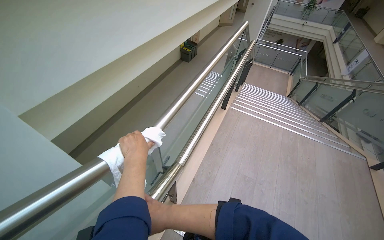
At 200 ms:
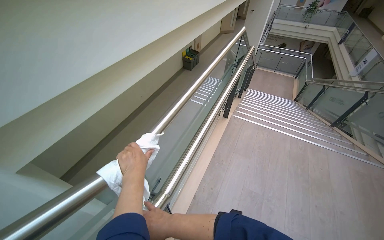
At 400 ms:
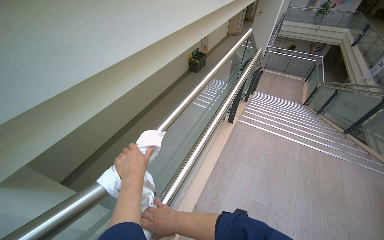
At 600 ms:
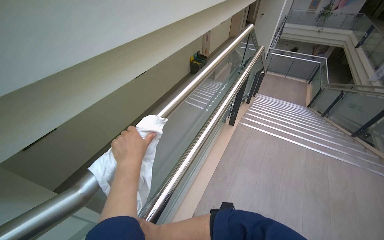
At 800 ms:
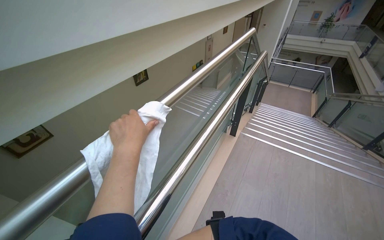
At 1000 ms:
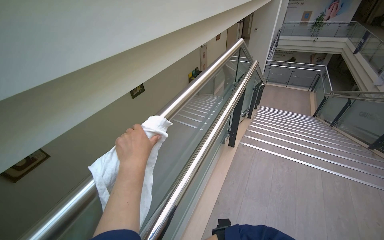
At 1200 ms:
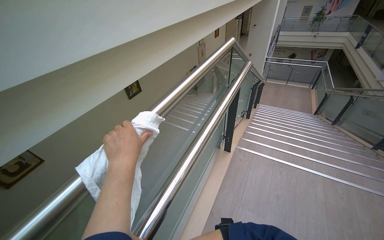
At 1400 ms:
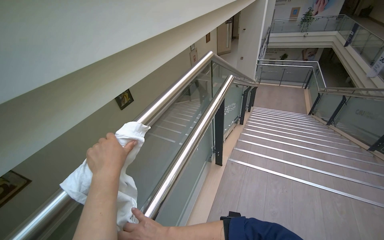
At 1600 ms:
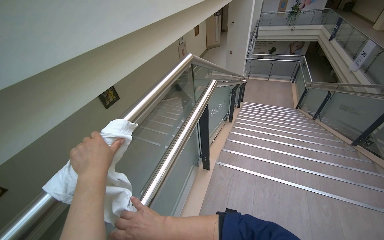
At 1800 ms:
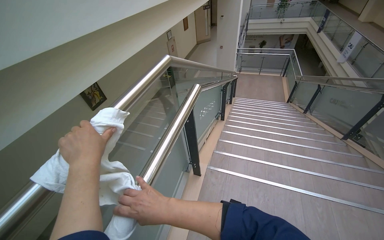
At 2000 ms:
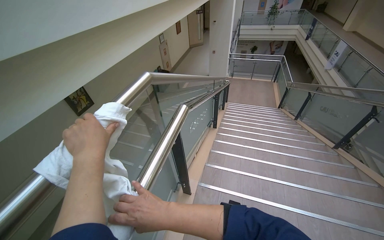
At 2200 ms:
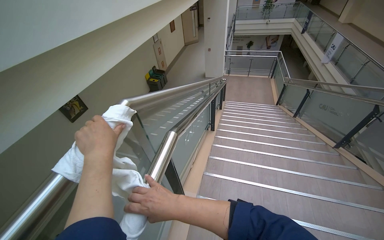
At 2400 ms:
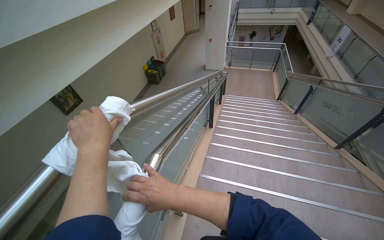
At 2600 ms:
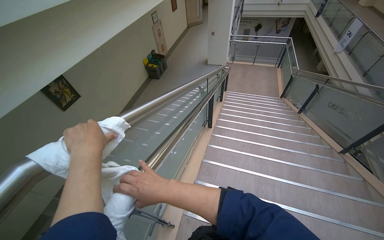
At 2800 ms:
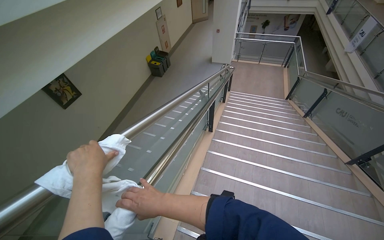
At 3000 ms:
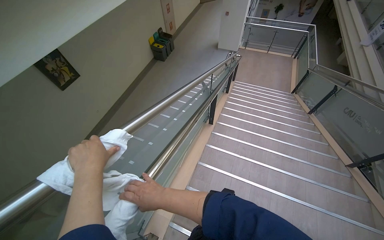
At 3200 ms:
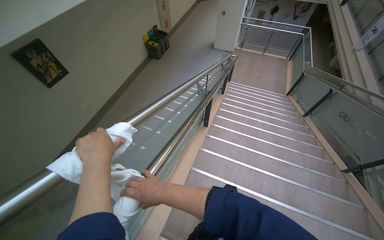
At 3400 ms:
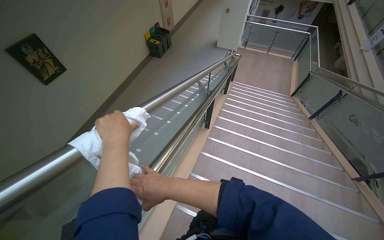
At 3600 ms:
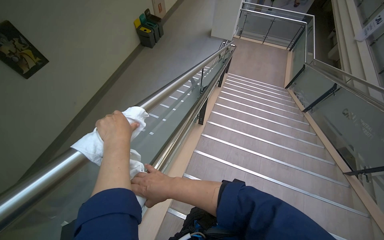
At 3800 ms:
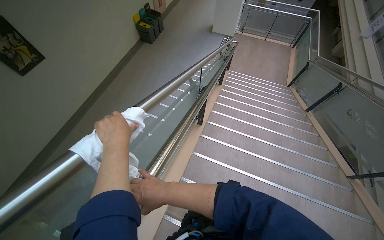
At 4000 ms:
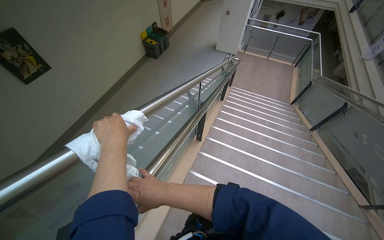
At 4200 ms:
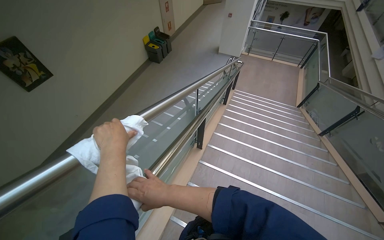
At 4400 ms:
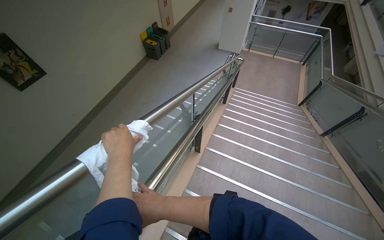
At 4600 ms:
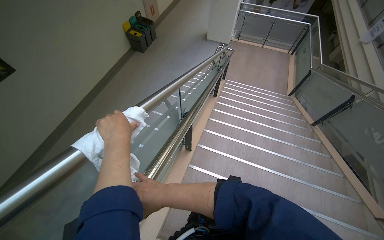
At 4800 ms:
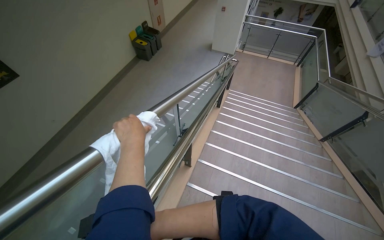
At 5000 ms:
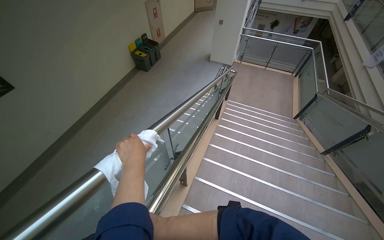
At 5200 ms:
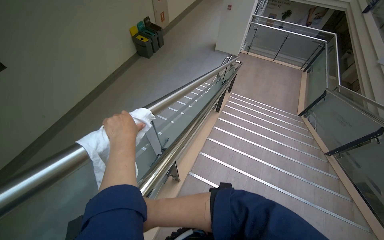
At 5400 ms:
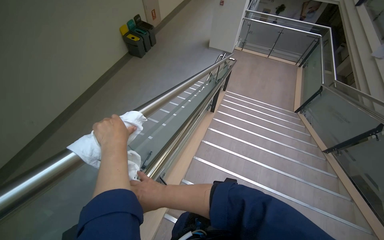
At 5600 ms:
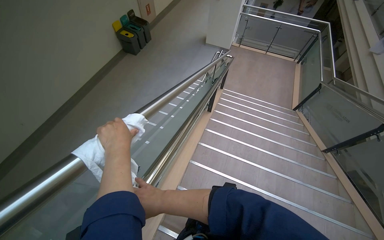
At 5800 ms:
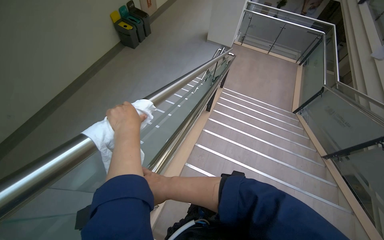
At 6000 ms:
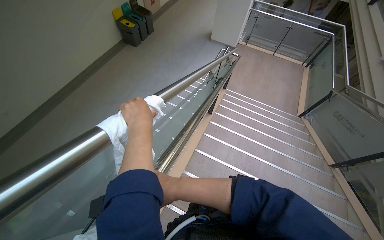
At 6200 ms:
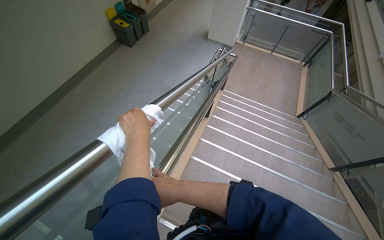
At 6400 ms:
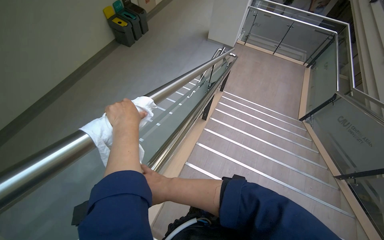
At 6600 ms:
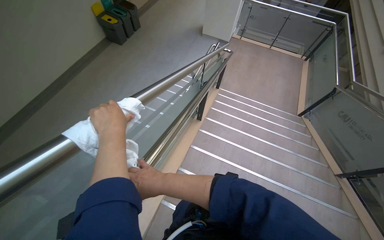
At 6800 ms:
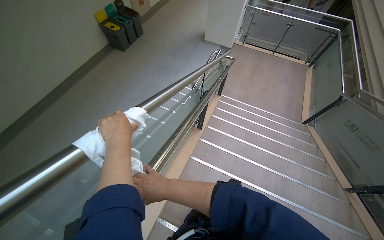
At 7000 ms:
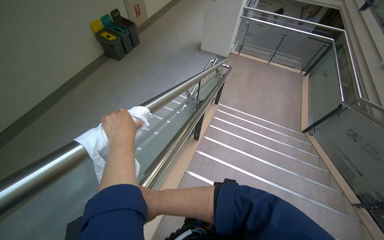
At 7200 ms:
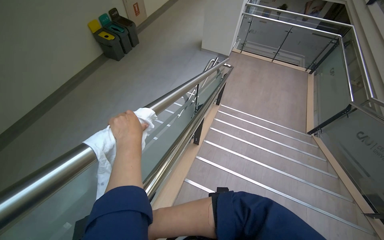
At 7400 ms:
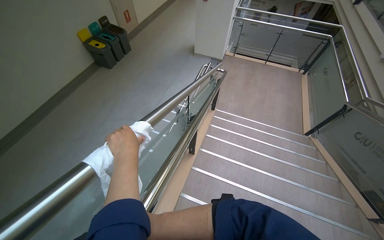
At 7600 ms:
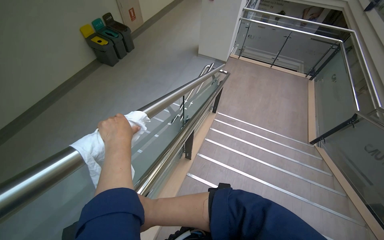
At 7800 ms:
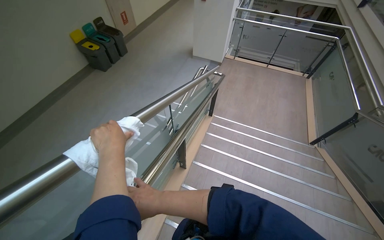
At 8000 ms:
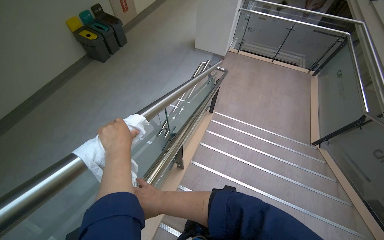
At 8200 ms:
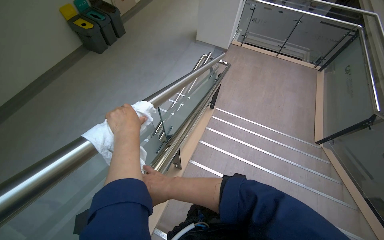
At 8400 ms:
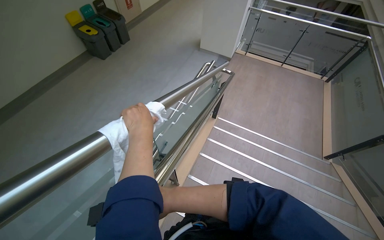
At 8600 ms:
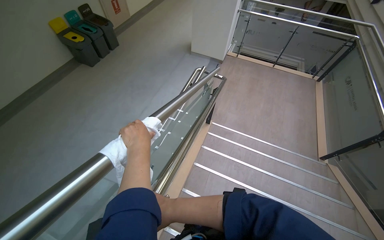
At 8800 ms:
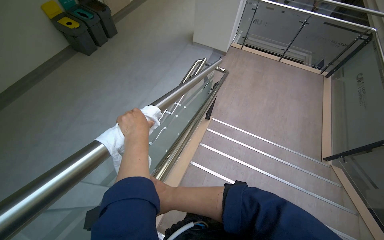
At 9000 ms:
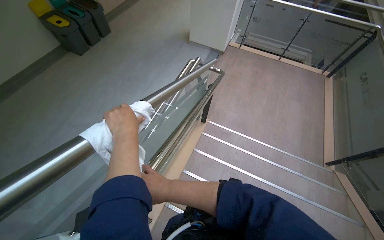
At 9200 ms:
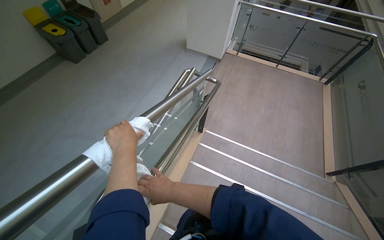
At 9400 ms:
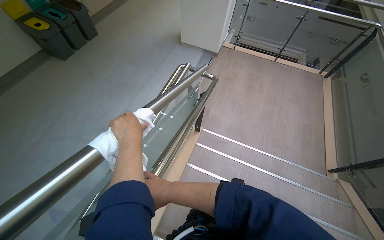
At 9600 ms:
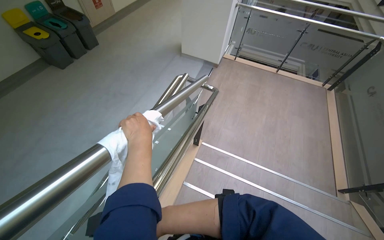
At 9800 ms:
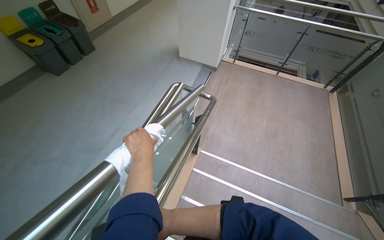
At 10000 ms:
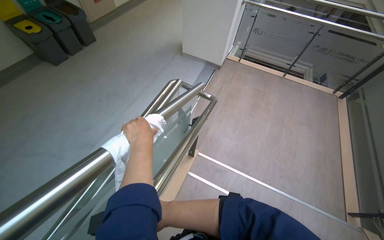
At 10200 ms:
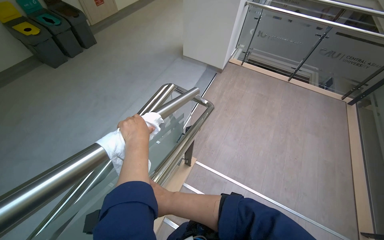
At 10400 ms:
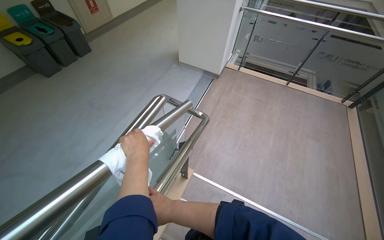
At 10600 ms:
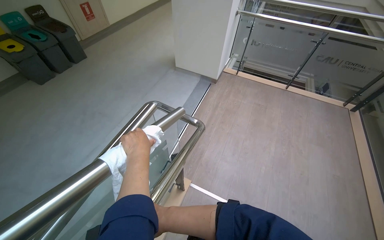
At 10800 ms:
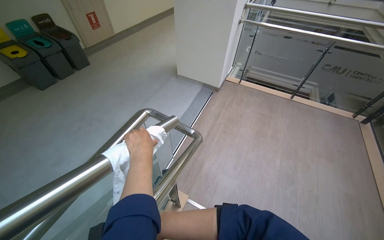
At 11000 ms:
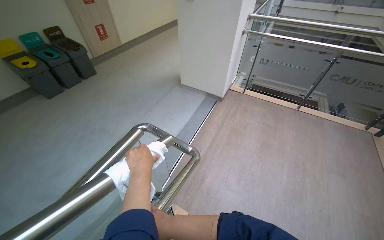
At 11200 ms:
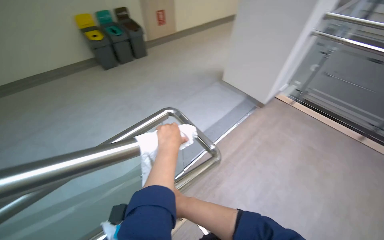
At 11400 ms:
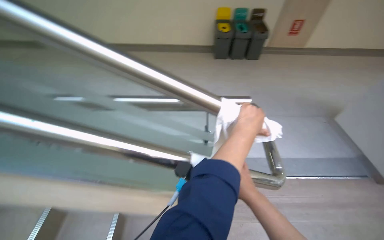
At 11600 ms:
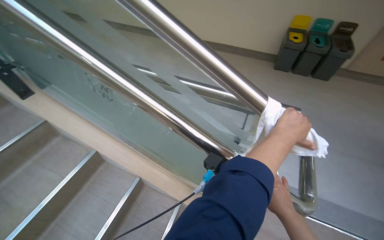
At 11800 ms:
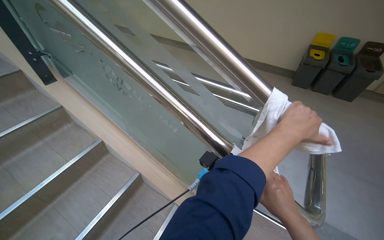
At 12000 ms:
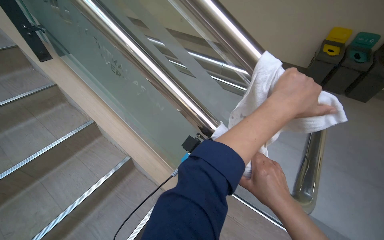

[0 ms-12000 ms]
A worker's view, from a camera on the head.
Job: wiping surfaces.
The whole recording: Wiping staircase handrails. The worker wipes the metal handrails of the staircase with a white cloth.
0 ms to 1600 ms: The head travels roughly 90 cm.
1600 ms to 3000 ms: The wearer moves approximately 1 m. The camera pitches downward, by roughly 15 degrees.
3000 ms to 4400 ms: The camera travels approximately 70 cm.
4400 ms to 6000 ms: The camera travels roughly 90 cm.
6000 ms to 7600 ms: The head travels about 90 cm.
7600 ms to 9000 ms: The head travels roughly 70 cm.
9000 ms to 10400 ms: The wearer moves about 80 cm.
10400 ms to 12000 ms: The wearer moves about 60 cm. The wearer looks roughly 100 degrees further to the left.

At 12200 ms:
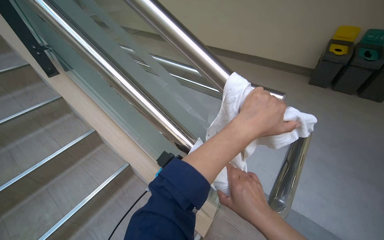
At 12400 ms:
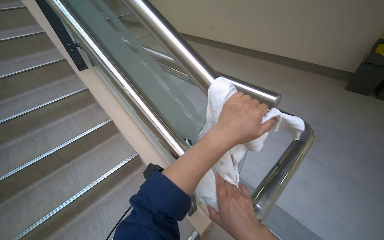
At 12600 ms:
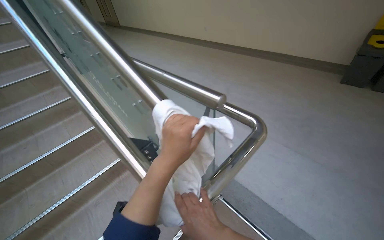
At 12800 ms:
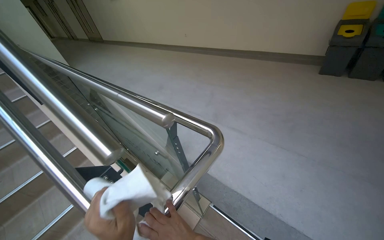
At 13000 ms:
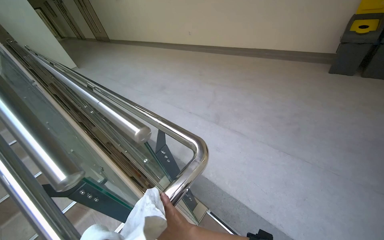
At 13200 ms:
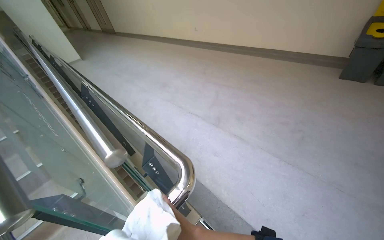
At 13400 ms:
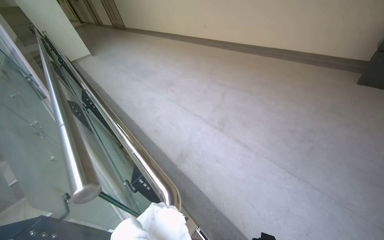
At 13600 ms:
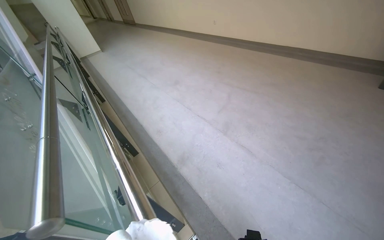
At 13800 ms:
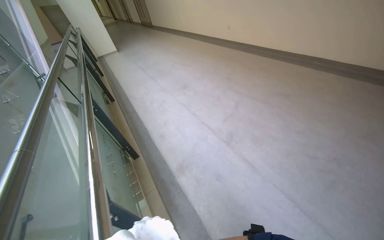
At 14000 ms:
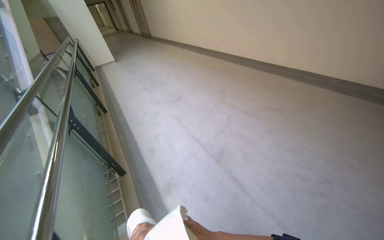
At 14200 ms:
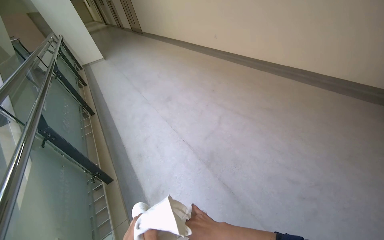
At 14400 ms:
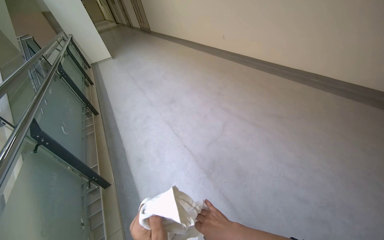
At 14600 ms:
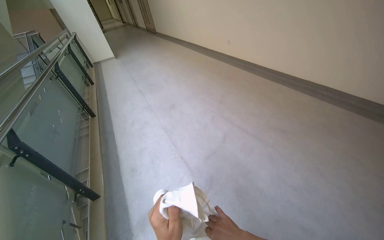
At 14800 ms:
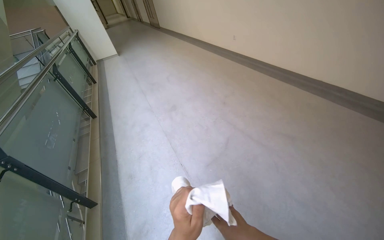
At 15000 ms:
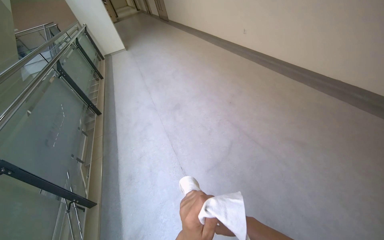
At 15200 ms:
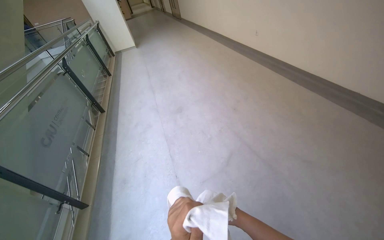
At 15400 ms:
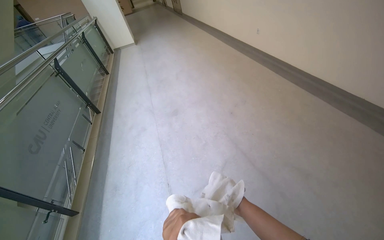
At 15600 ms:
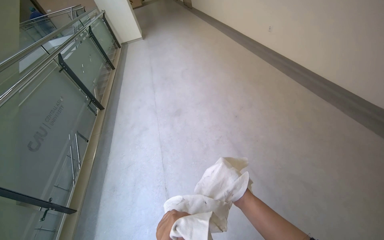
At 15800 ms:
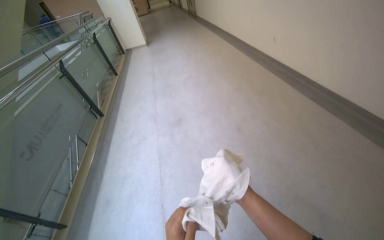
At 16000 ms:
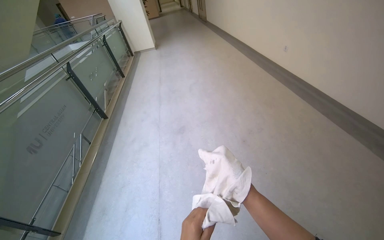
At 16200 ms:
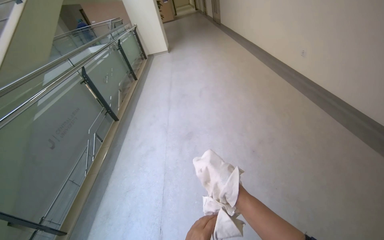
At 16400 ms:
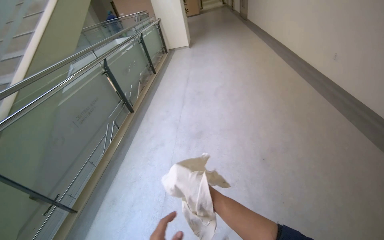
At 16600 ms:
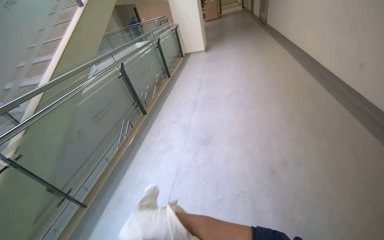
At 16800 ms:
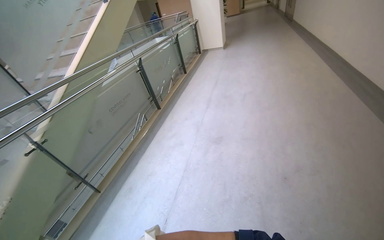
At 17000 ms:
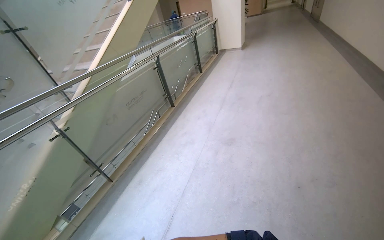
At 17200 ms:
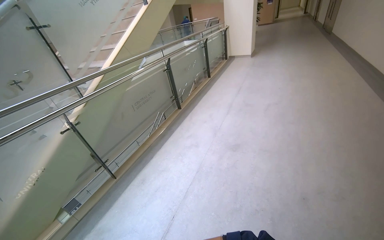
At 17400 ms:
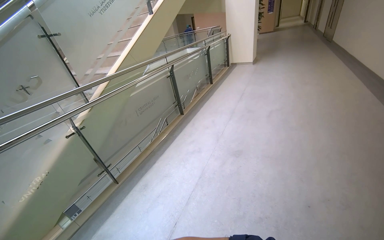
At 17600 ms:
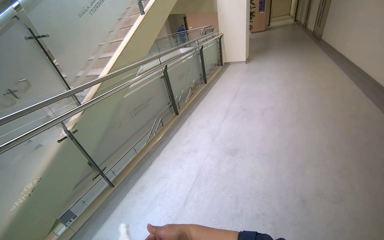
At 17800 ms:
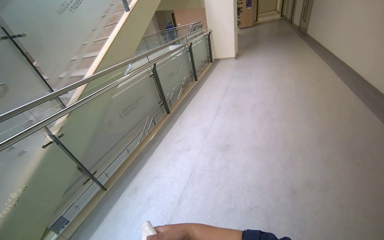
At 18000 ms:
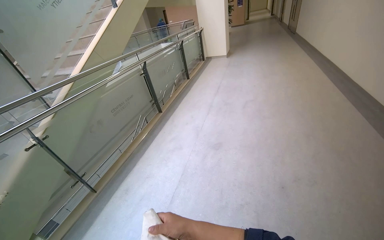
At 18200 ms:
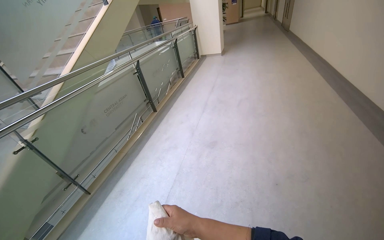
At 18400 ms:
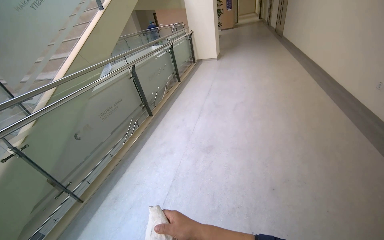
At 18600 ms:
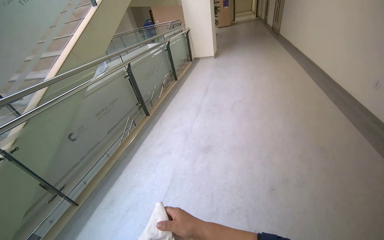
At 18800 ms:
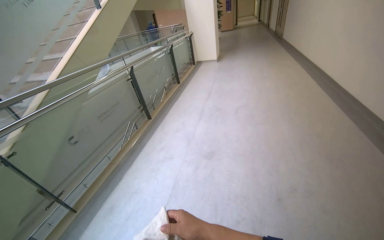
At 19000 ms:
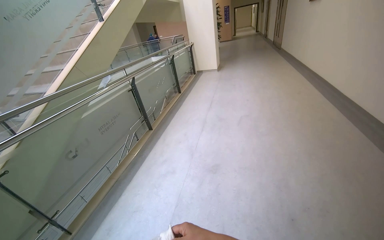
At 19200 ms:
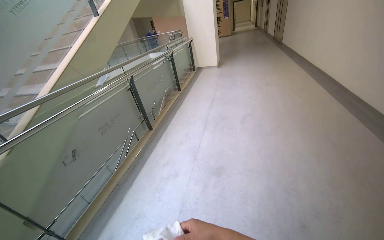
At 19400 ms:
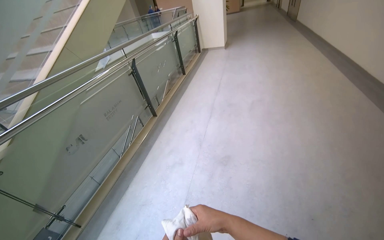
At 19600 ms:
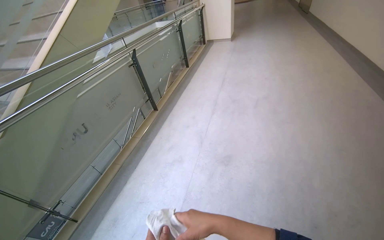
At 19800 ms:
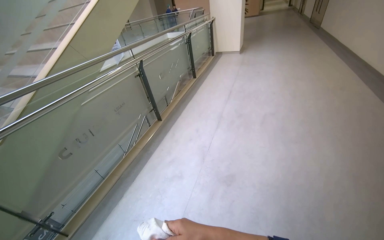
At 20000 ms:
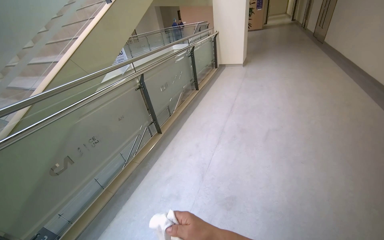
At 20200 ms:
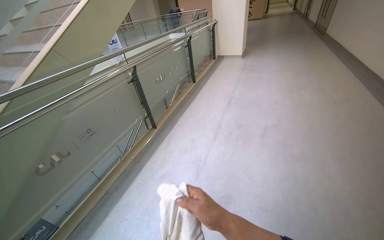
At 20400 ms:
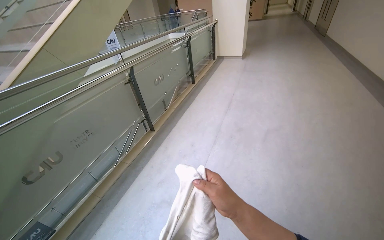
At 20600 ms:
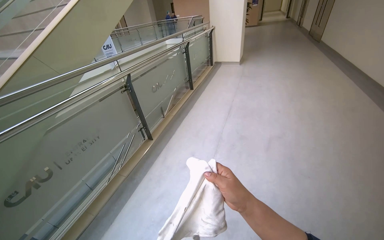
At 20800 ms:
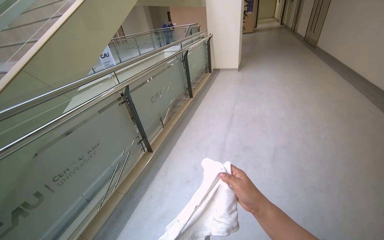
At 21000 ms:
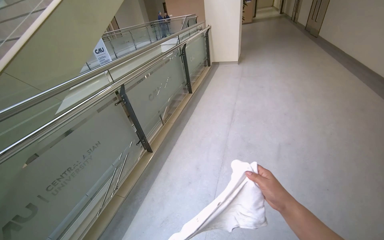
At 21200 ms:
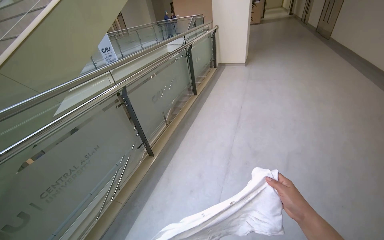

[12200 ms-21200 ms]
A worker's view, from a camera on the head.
Job: wiping surfaces.
The whole recording: Wiping staircase handrails. The worker wipes the metal handrails of the staircase with a white cloth.
12200 ms to 13800 ms: The camera is carried some 60 cm. The head turns to the left by roughly 25 degrees.
13800 ms to 15200 ms: The wearer moves approximately 1 m.
15200 ms to 16600 ms: The head travels roughly 70 cm. The head rotates about 30 degrees to the left.
18200 ms to 19800 ms: The wearer moves some 60 cm.
19800 ms to 21200 ms: The head travels about 60 cm.
